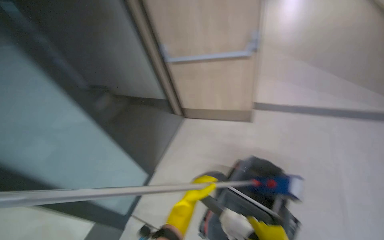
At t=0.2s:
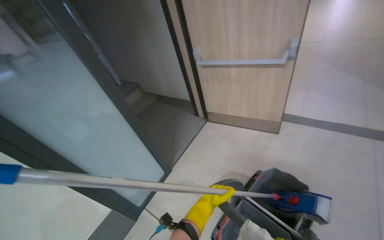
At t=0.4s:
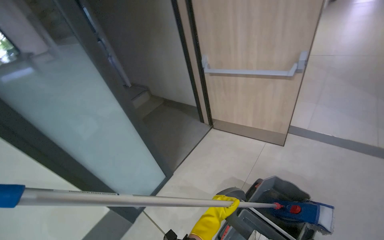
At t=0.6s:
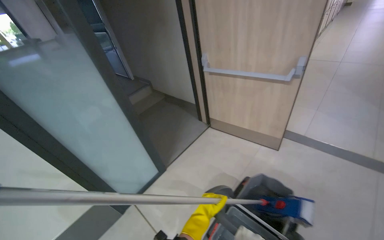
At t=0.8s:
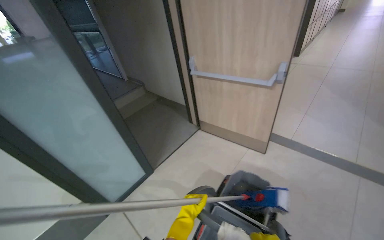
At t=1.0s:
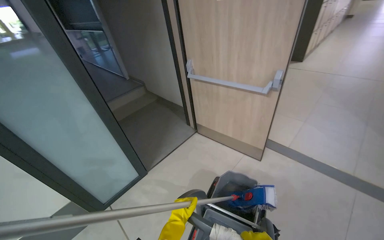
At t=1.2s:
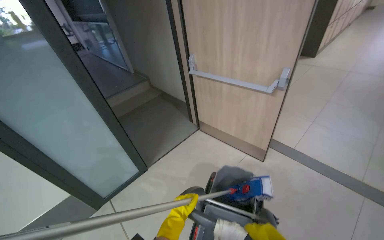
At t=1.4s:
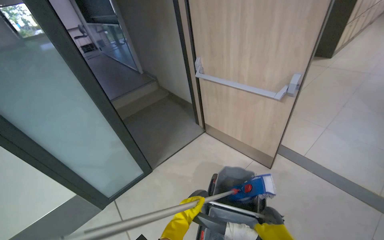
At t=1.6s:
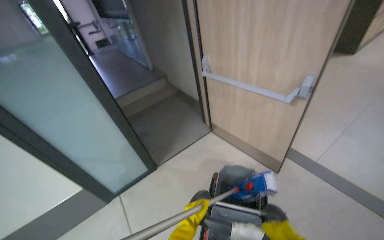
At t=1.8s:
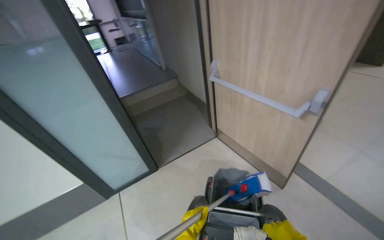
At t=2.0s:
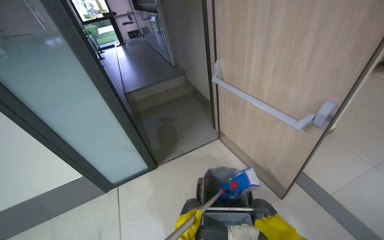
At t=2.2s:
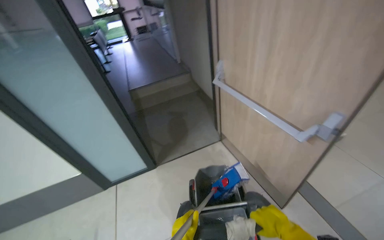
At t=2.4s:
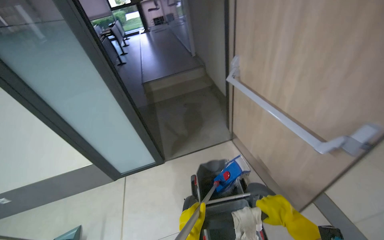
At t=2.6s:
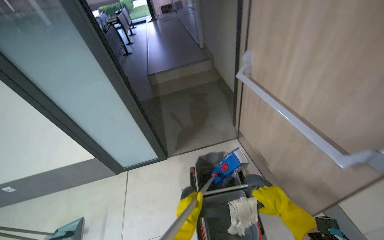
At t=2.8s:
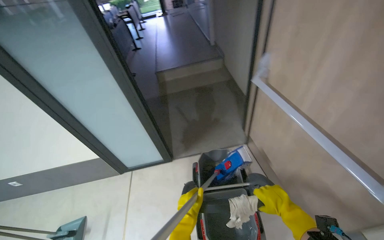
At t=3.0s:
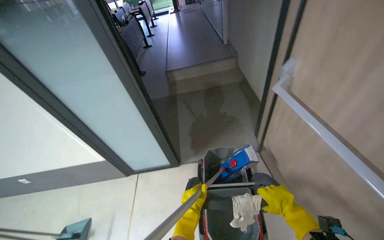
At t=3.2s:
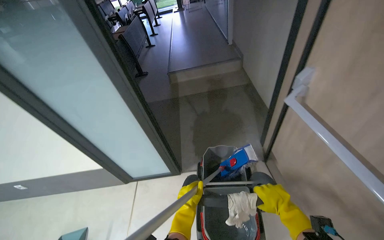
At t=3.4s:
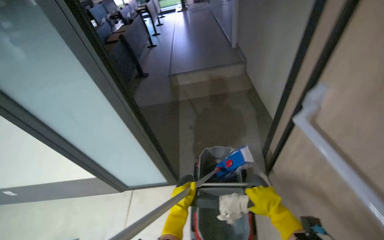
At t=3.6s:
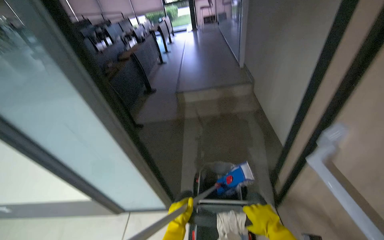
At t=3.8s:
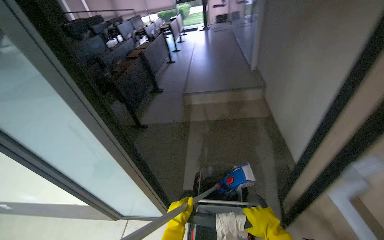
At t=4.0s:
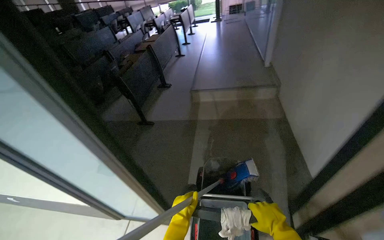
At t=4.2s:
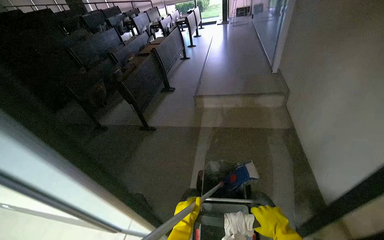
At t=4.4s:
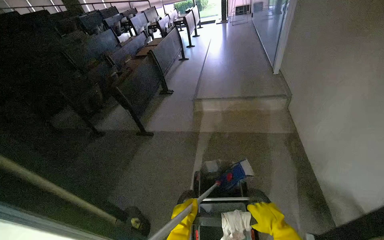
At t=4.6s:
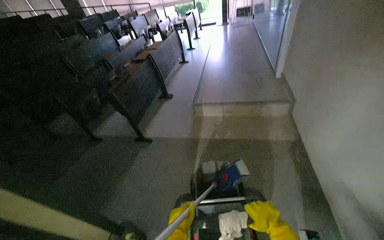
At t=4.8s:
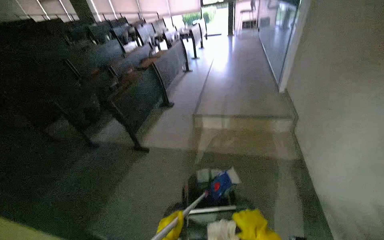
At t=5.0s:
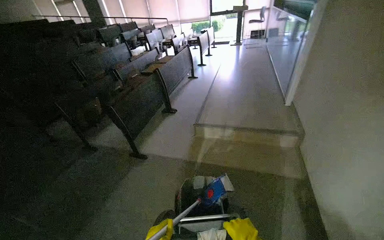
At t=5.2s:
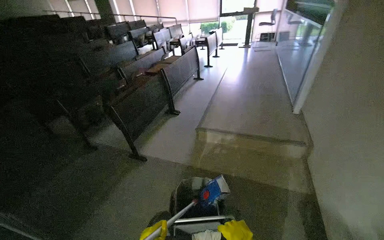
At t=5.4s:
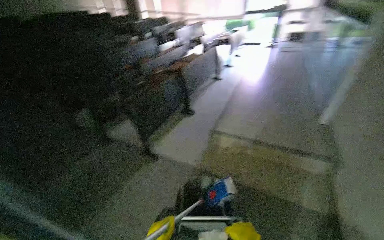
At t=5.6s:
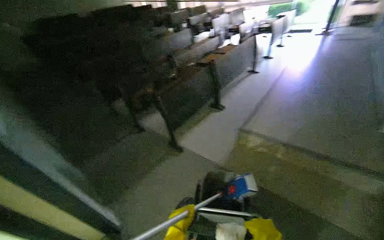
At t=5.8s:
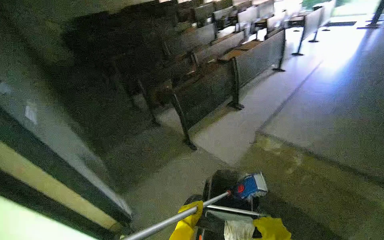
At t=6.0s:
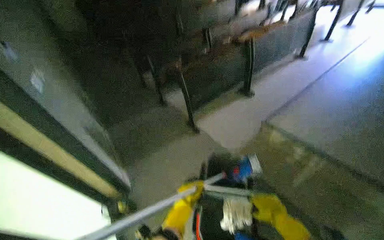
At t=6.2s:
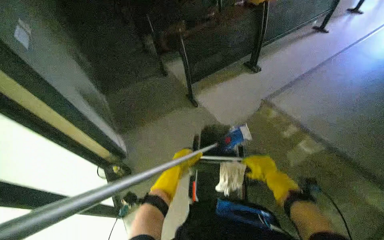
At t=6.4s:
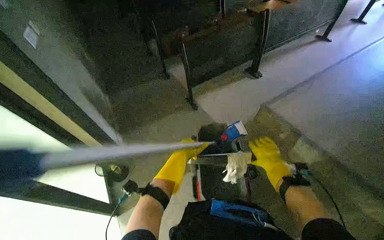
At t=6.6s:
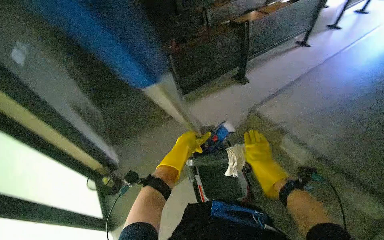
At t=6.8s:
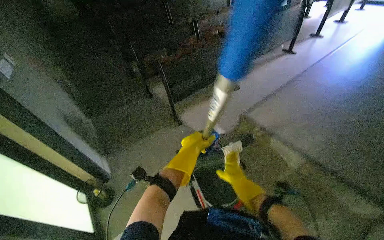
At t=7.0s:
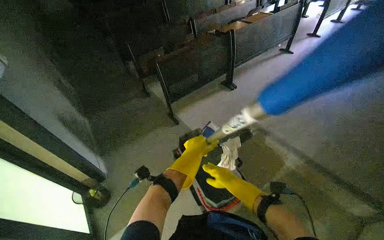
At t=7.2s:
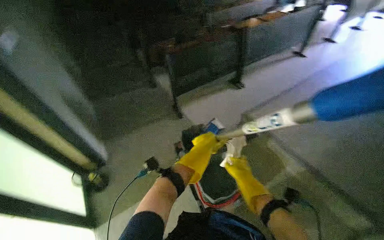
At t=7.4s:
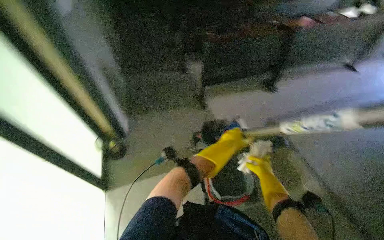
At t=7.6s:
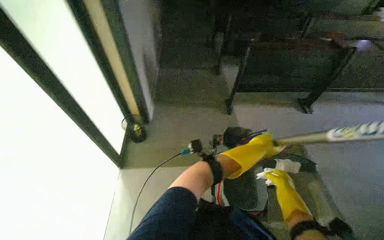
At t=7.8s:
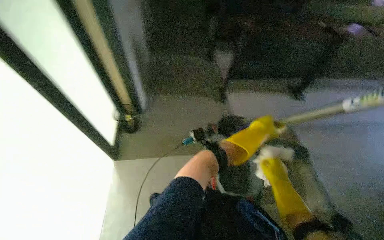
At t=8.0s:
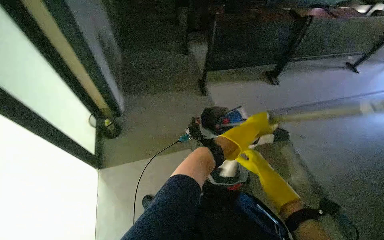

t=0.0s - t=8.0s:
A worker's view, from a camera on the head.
Job: preparing cleaning supplies.
The whole recording: Transporting cleaning cart. The worker pushes the cleaning cart and tools through the hallway.
t=0.0s - t=1.6s: The head turns to the left by approximately 30 degrees.
t=1.6s - t=3.2s: The camera travels roughly 60 cm. The wearer looks some 30 degrees further to the left.
t=3.2s - t=4.8s: The wearer moves about 90 cm. The head turns to the left by approximately 15 degrees.
t=4.8s - t=6.4s: The head travels some 40 cm. The wearer looks roughly 45 degrees further to the left. The camera pitches downward, by some 15 degrees.

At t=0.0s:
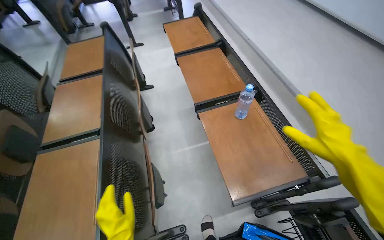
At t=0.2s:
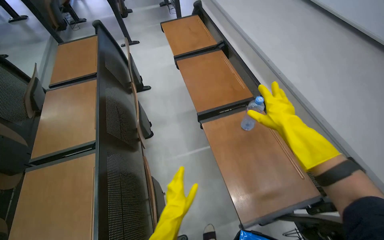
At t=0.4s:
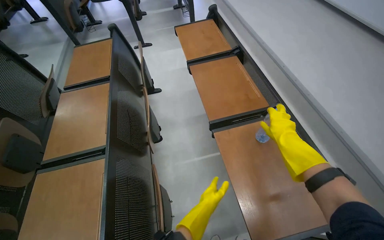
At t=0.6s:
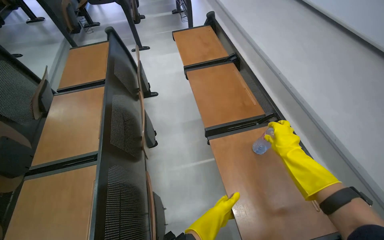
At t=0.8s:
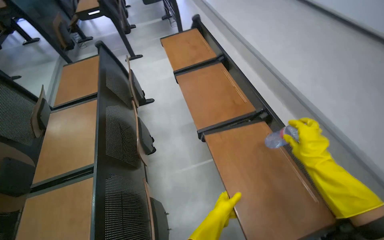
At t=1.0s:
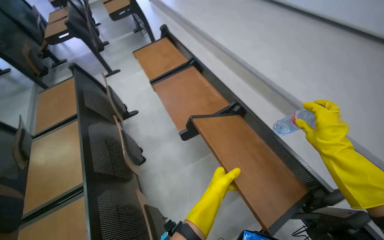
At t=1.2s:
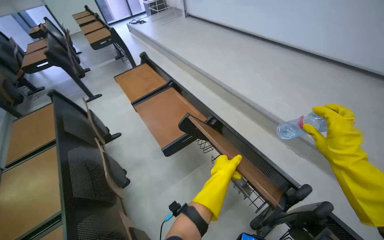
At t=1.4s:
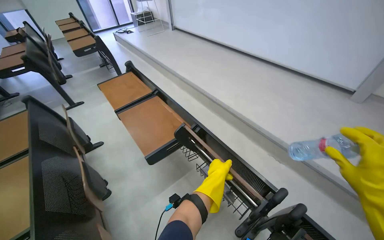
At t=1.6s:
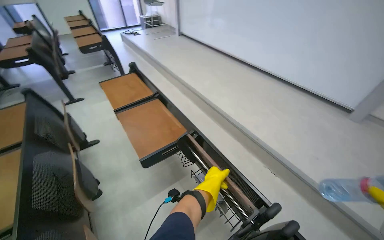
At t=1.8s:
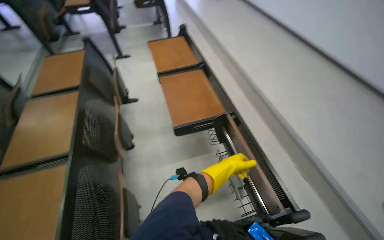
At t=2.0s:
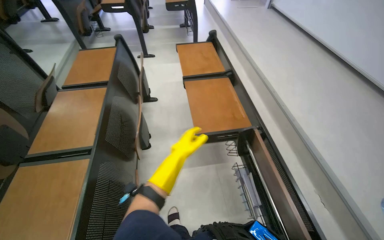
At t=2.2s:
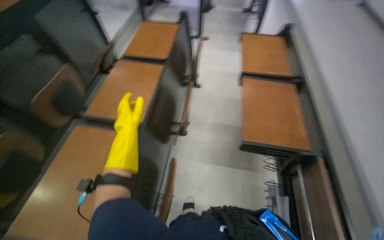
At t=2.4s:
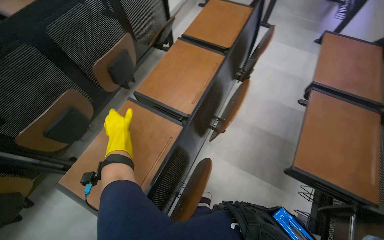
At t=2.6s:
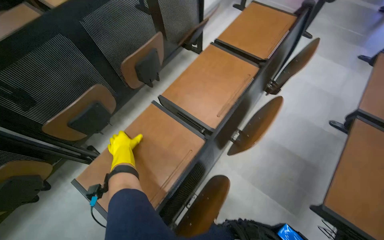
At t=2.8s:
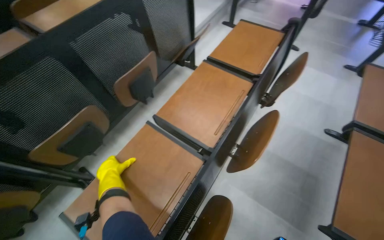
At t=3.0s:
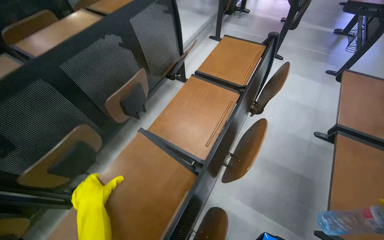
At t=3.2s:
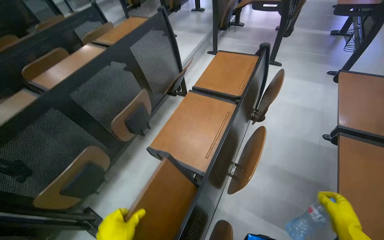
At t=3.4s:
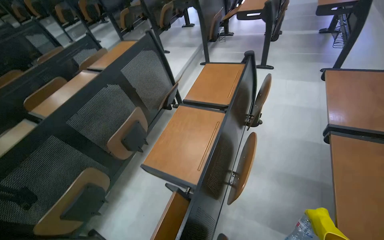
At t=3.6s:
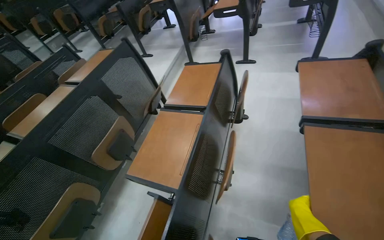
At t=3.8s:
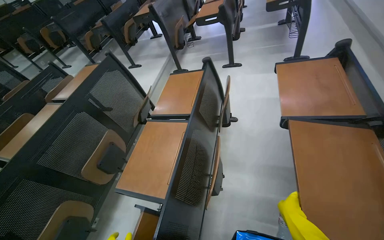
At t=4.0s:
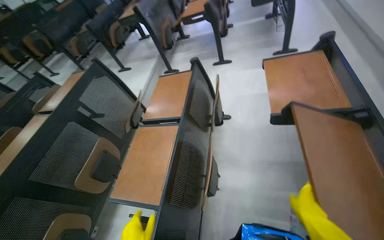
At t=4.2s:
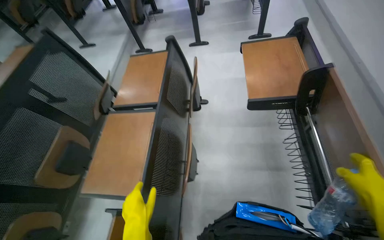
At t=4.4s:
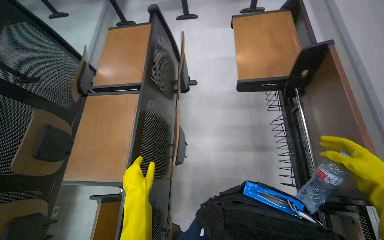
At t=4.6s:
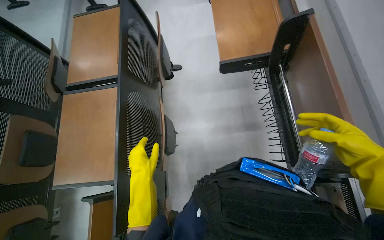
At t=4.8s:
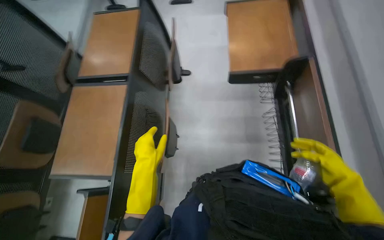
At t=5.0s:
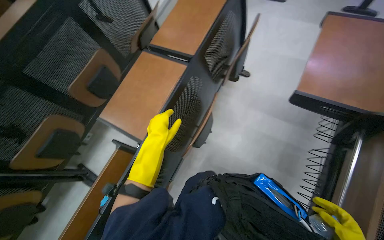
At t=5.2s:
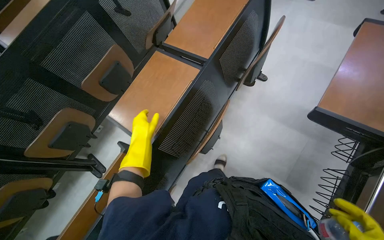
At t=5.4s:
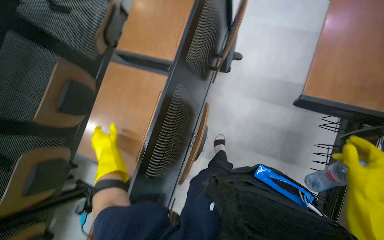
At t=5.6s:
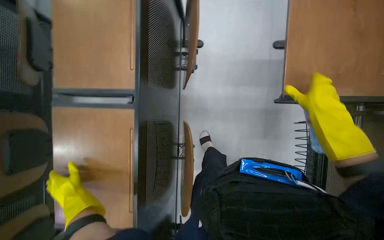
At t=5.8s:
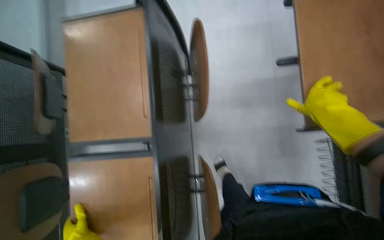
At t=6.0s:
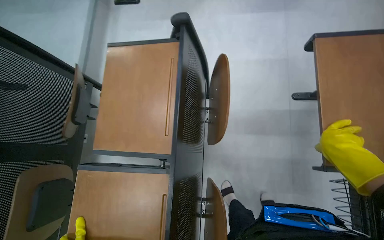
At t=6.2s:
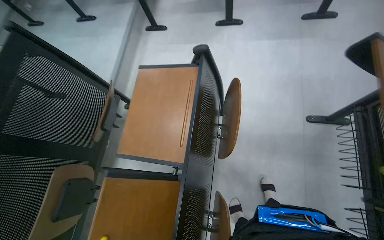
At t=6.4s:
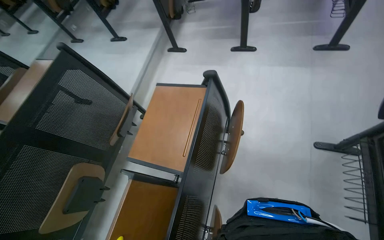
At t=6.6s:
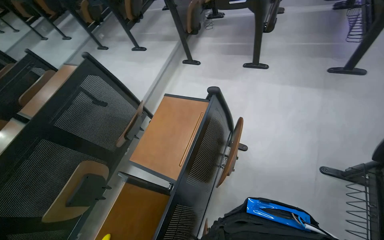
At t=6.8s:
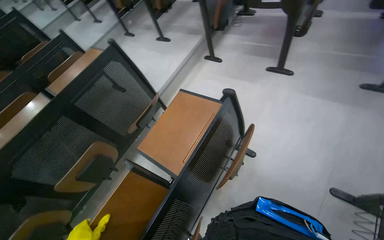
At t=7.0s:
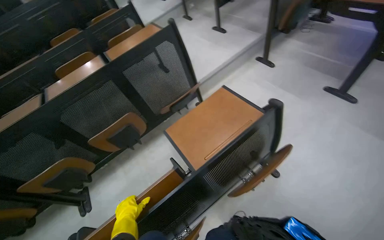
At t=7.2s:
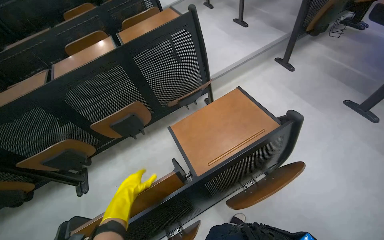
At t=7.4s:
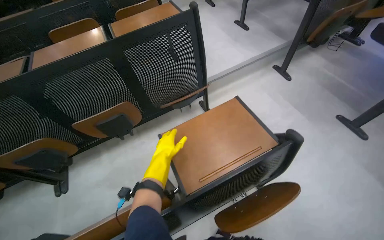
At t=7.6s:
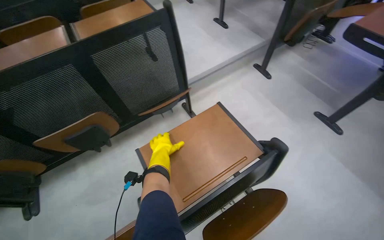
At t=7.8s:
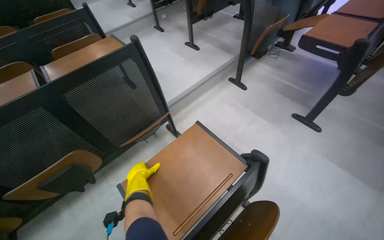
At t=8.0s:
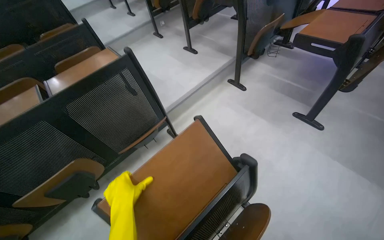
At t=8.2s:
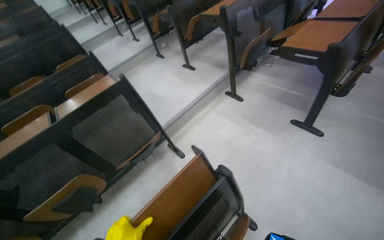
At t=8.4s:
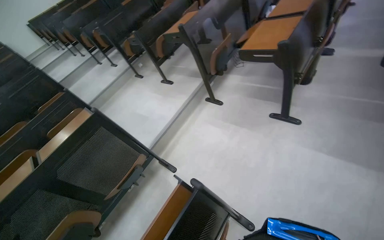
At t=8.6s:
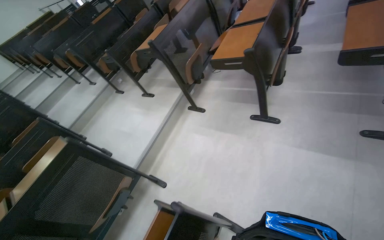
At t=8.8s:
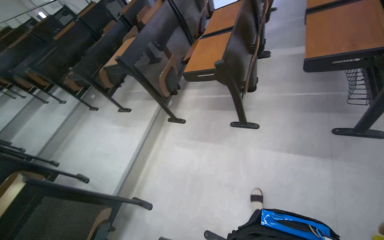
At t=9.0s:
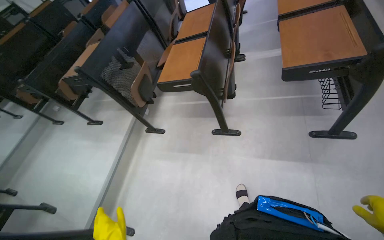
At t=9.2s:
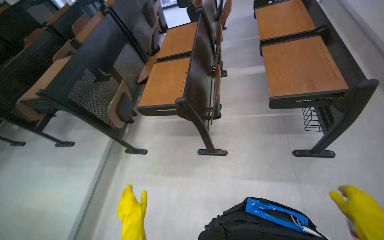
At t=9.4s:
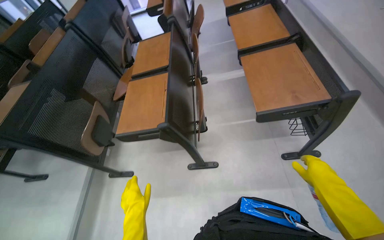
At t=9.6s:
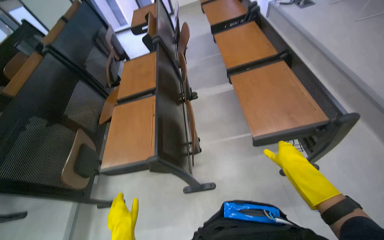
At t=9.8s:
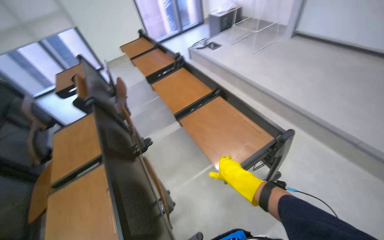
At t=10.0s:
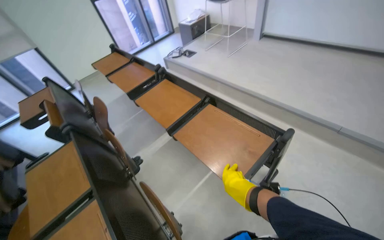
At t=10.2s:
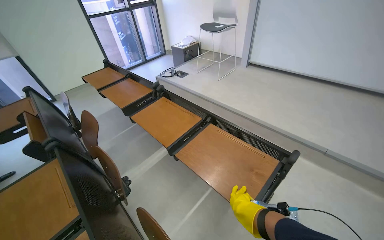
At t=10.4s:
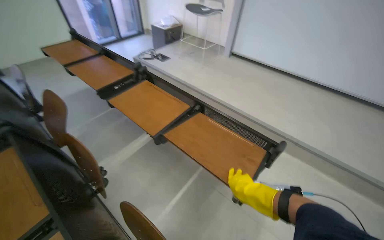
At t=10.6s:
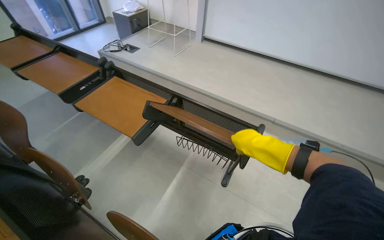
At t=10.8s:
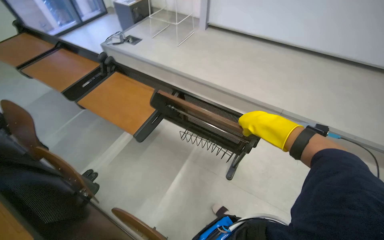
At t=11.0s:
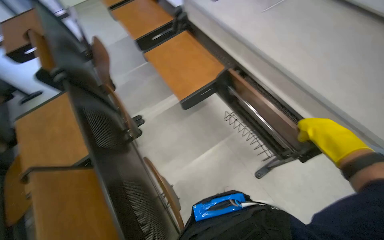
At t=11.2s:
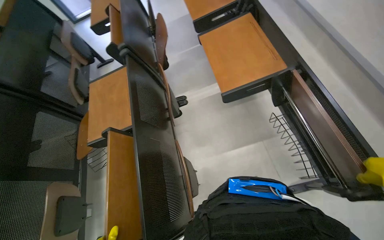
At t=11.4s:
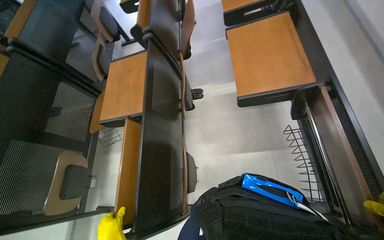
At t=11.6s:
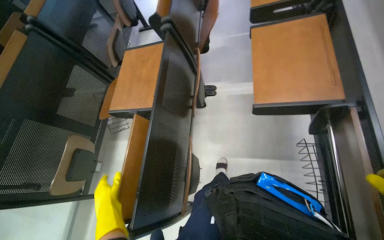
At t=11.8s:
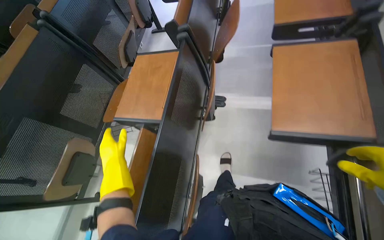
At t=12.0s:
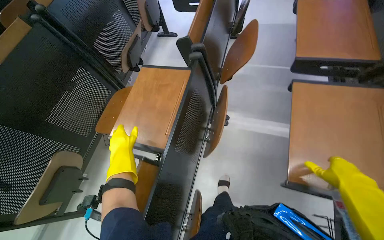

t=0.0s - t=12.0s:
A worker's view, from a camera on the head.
Job: organizing items.
The whole recording: Folding desks and collecting bottles. The worker folds down desks and collects empty water bottles in the lecture hall.
t=0.0s - t=1.6s: The head turns to the right by about 20 degrees. The camera pitches upward, by roughly 15 degrees.
t=1.6s - t=3.0s: The wearer moves roughly 50 cm. The wearer looks roughly 65 degrees further to the left. The view tips downward by roughly 10 degrees.
t=3.0s - t=4.4s: The wearer's head swings about 30 degrees to the right.
t=4.4s - t=6.0s: The camera is carried roughly 50 cm.
t=6.0s - t=7.6s: The wearer looks about 55 degrees further to the left.
t=7.6s - t=9.0s: The camera is carried approximately 80 cm. The head turns to the right by roughly 45 degrees. The camera pitches upward, by roughly 15 degrees.
t=9.0s - t=10.4s: The wearer moves about 90 cm. The wearer looks about 65 degrees further to the right. The wearer looks some 20 degrees further upward.
t=10.4s - t=12.0s: The wearer's head swings about 65 degrees to the left. The view tilts some 30 degrees downward.
